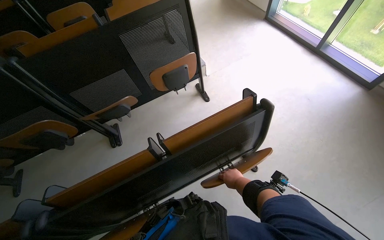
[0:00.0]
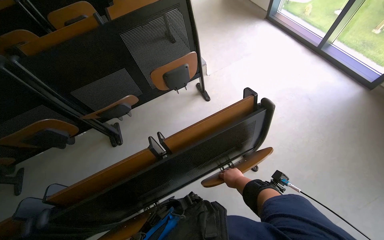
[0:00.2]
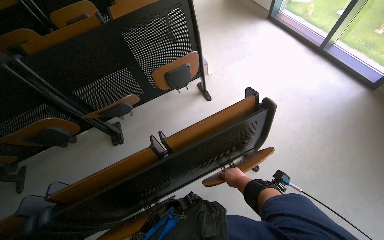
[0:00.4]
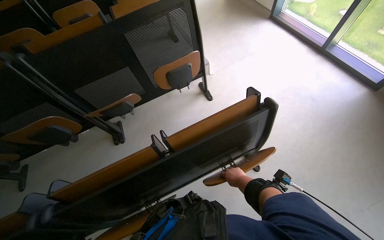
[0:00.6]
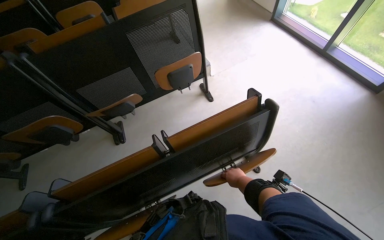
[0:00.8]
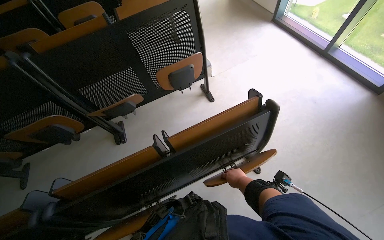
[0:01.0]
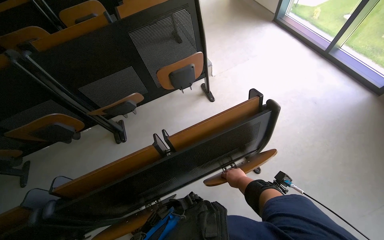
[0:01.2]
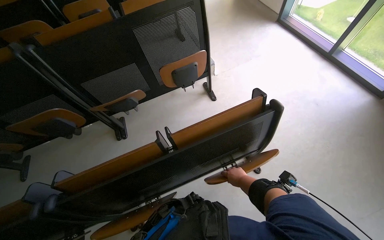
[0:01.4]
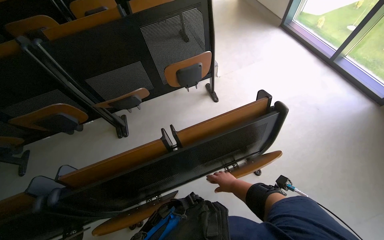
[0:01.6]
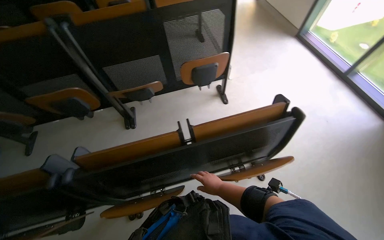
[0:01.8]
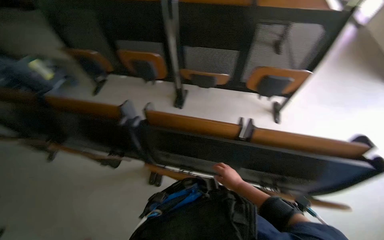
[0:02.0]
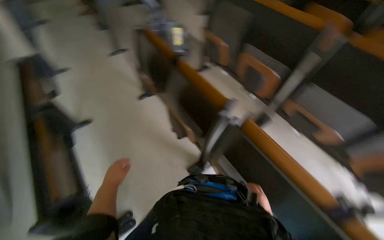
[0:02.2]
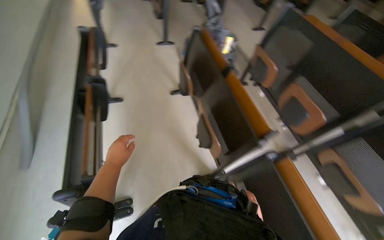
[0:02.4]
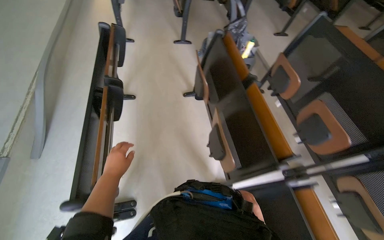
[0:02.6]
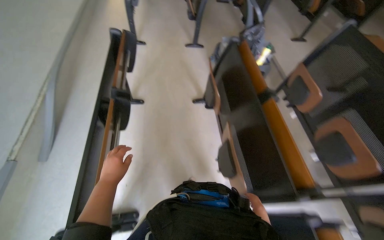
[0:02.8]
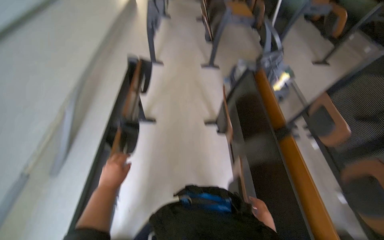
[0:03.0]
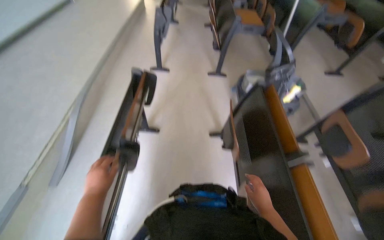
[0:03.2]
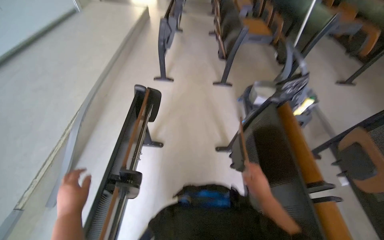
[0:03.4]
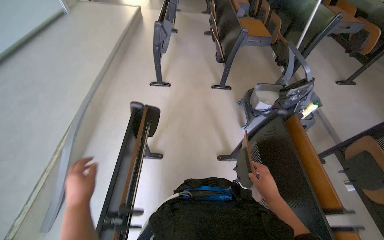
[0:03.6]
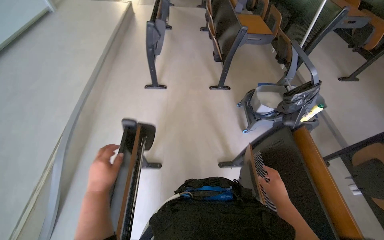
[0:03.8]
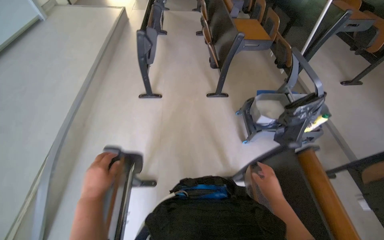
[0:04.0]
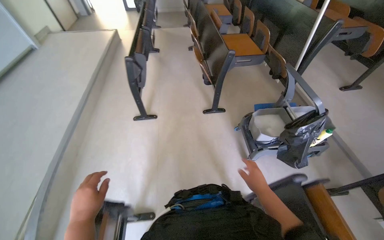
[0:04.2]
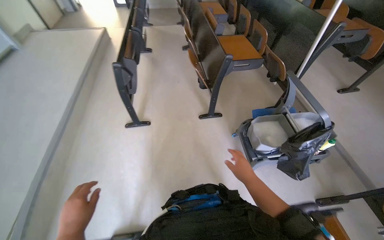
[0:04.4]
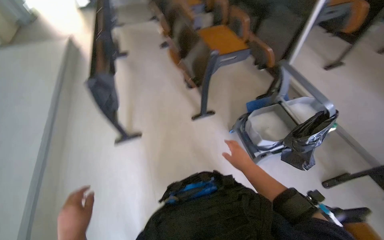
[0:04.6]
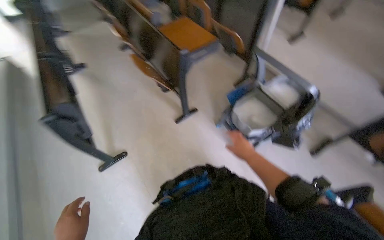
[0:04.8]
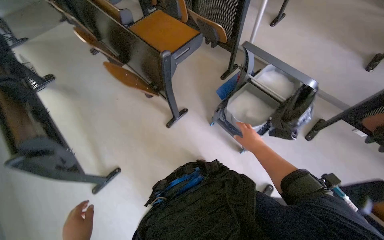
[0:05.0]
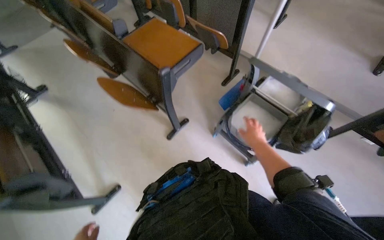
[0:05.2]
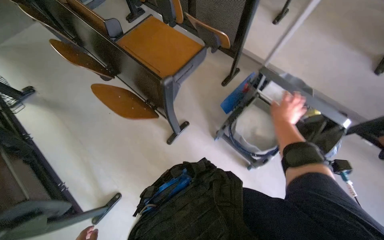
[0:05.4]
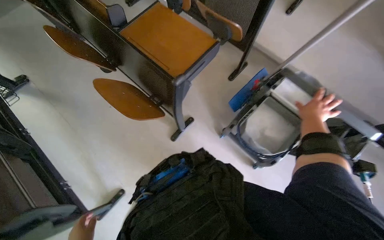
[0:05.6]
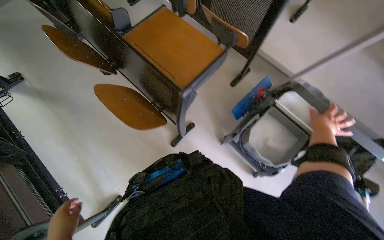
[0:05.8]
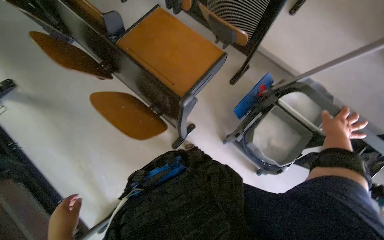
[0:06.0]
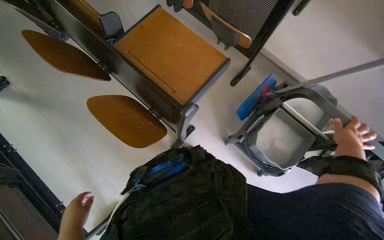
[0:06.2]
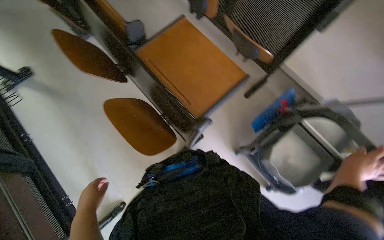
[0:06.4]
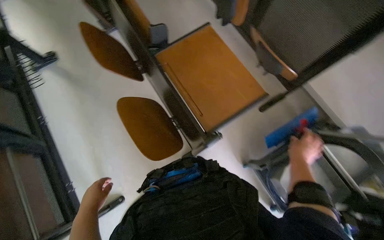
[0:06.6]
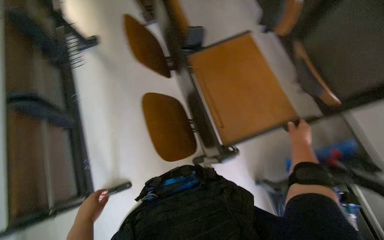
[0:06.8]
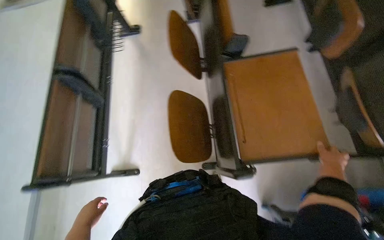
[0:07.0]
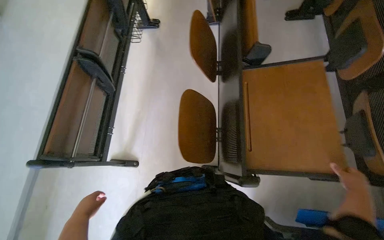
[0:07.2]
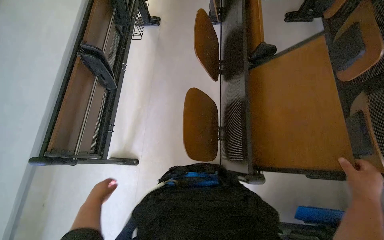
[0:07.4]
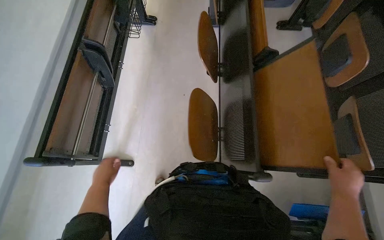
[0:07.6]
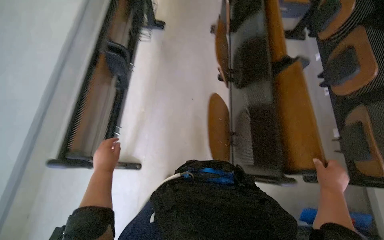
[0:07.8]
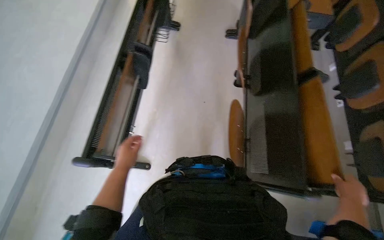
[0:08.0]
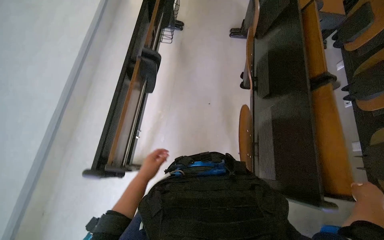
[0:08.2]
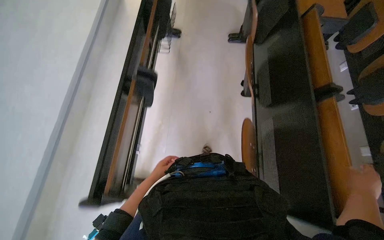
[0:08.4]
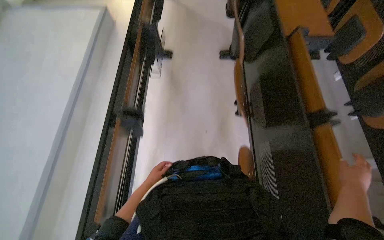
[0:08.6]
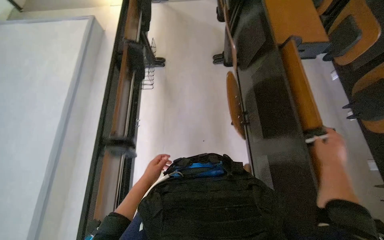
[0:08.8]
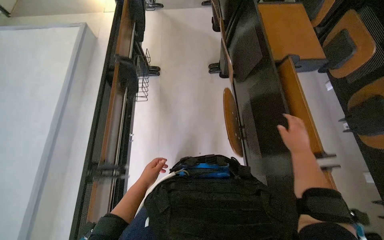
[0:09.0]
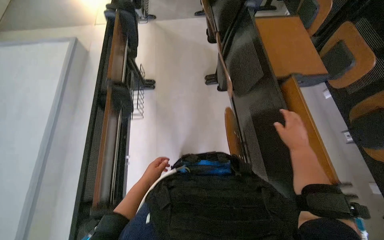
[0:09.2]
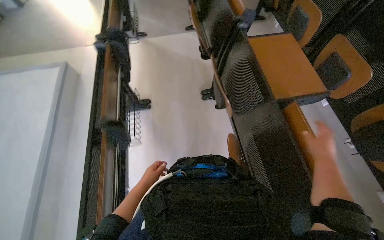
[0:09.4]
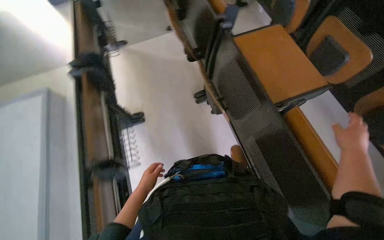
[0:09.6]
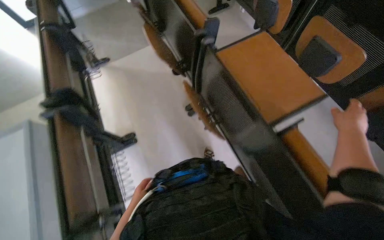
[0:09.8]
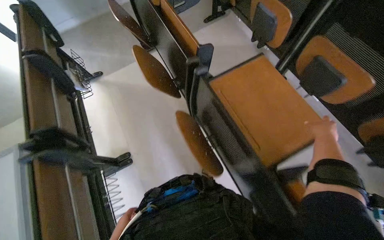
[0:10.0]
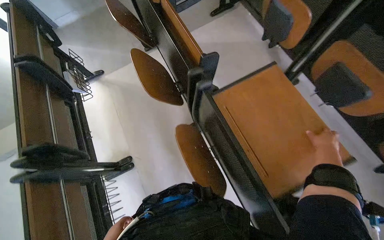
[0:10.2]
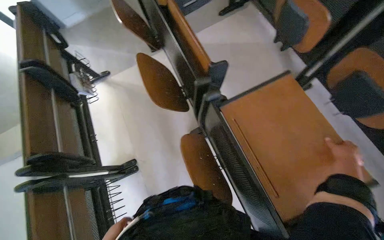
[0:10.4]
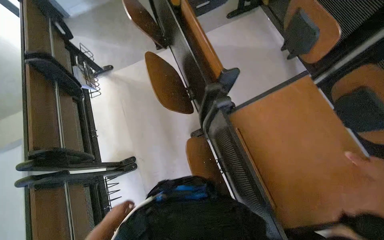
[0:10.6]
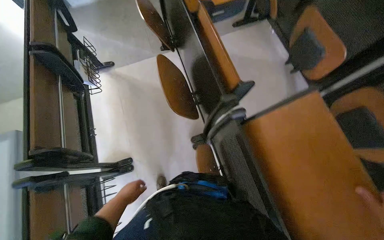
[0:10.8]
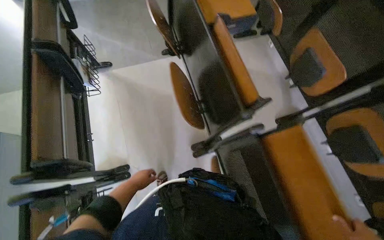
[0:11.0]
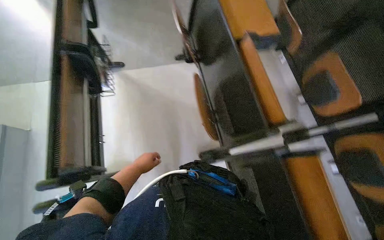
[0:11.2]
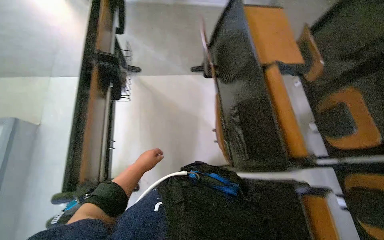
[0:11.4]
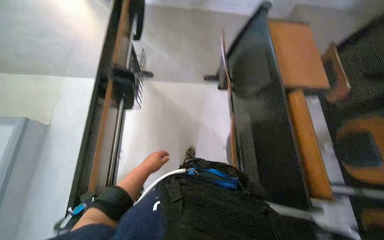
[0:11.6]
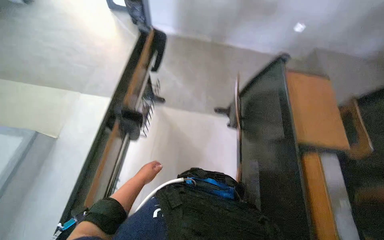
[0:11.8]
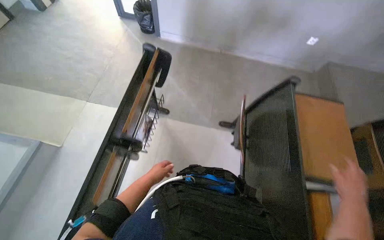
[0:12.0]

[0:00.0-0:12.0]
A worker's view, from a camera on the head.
Job: organizing items.
The whole recording: Organizing classroom desks. The worker adjusts and tidies the desks in the classroom, picking up a pen and placing it in the cart.
0:01.6 to 0:03.0: The camera travels about 70 cm. The head rotates approximately 90 degrees to the left.
0:03.0 to 0:04.4: The camera travels about 1 m.
0:04.4 to 0:06.0: The head travels roughly 1 m. The head turns to the right by approximately 40 degrees. The view tilts roughly 20 degrees downward.
0:06.0 to 0:07.6: The head turns to the left by roughly 50 degrees.
0:07.6 to 0:09.0: The camera is carried some 50 cm.
0:09.0 to 0:10.4: The wearer moves about 90 cm.
0:10.4 to 0:12.0: The wearer moves some 90 cm. The scene rotates clockwise by roughly 35 degrees.

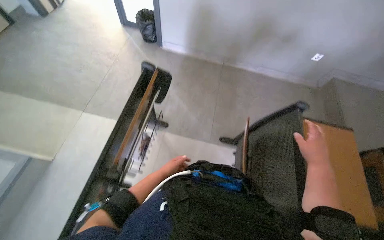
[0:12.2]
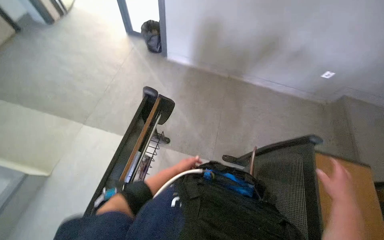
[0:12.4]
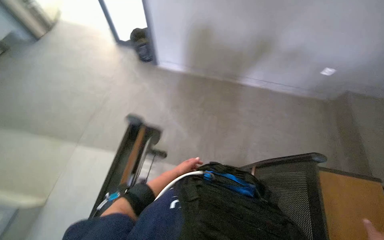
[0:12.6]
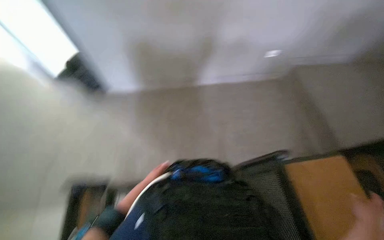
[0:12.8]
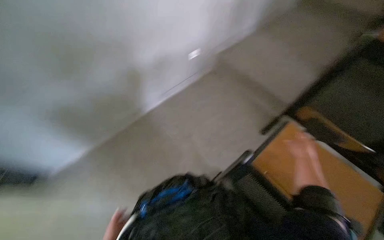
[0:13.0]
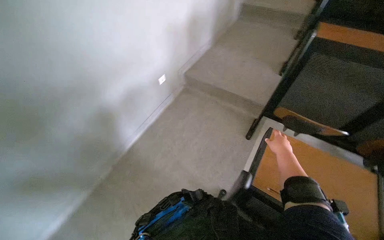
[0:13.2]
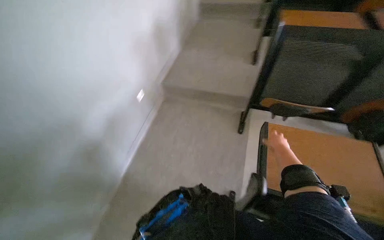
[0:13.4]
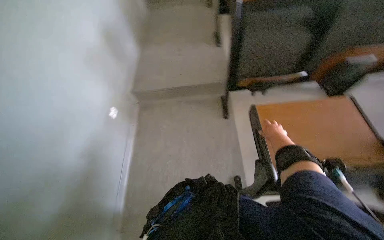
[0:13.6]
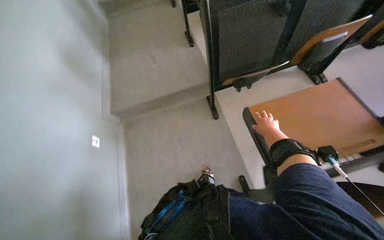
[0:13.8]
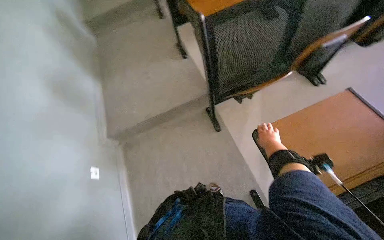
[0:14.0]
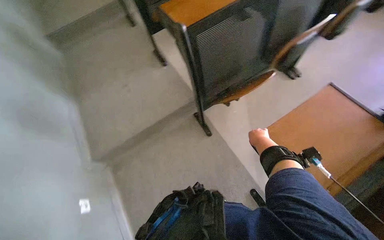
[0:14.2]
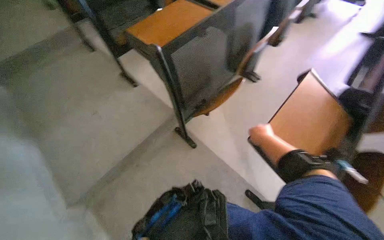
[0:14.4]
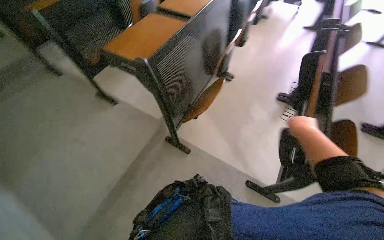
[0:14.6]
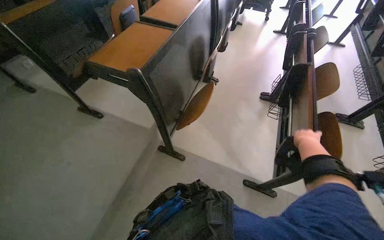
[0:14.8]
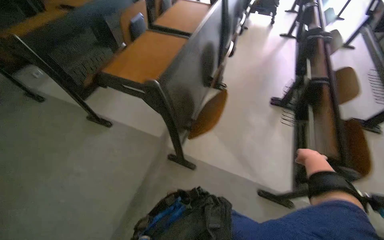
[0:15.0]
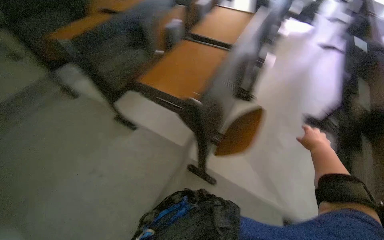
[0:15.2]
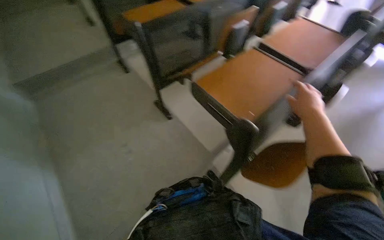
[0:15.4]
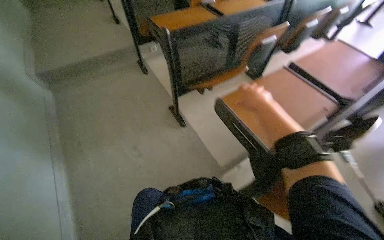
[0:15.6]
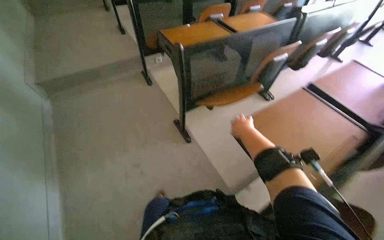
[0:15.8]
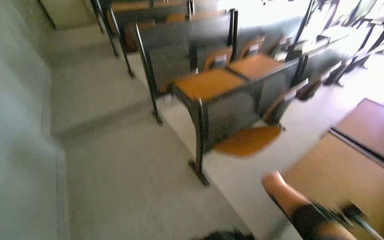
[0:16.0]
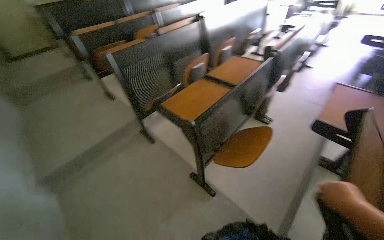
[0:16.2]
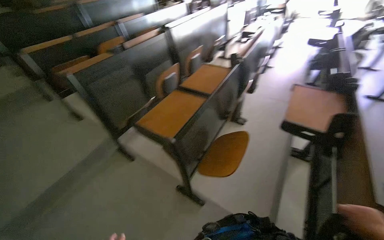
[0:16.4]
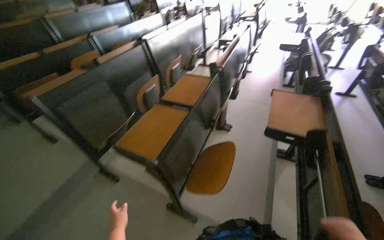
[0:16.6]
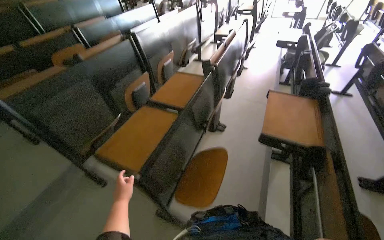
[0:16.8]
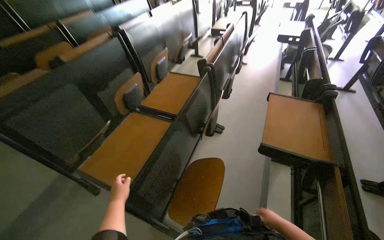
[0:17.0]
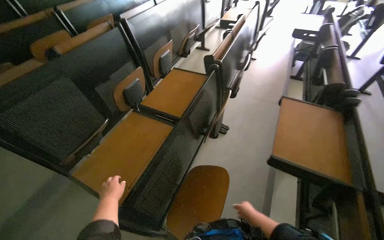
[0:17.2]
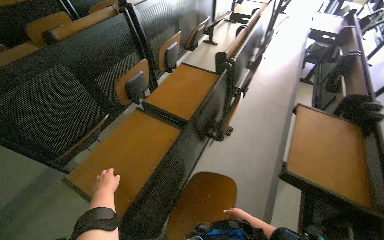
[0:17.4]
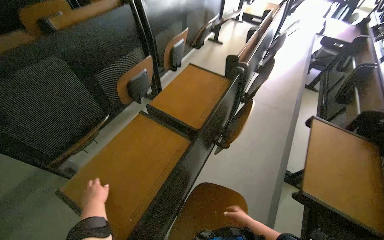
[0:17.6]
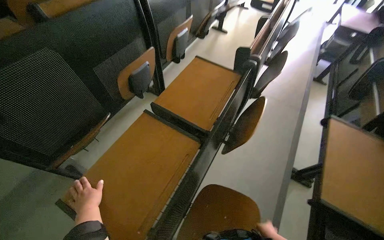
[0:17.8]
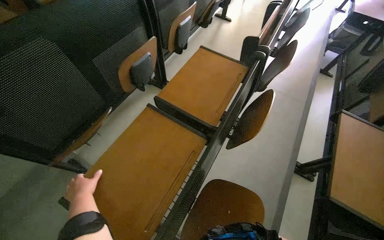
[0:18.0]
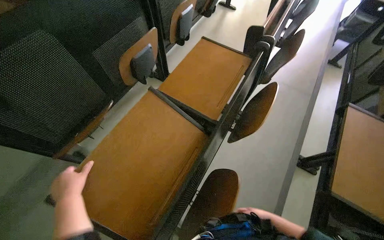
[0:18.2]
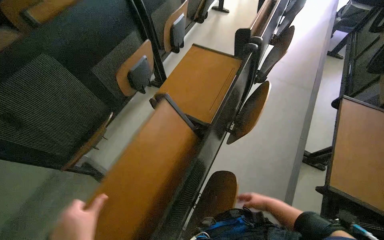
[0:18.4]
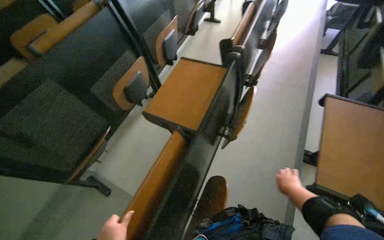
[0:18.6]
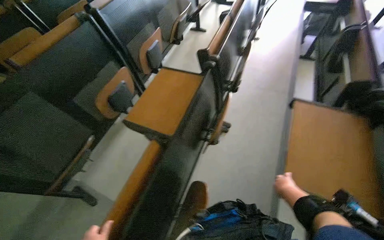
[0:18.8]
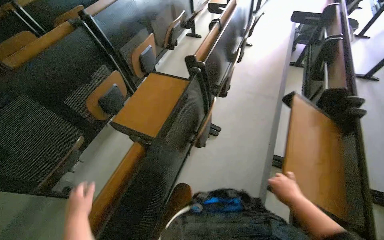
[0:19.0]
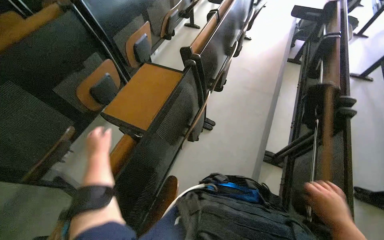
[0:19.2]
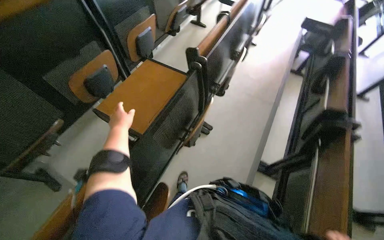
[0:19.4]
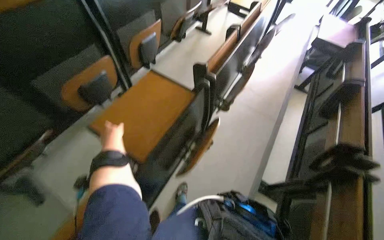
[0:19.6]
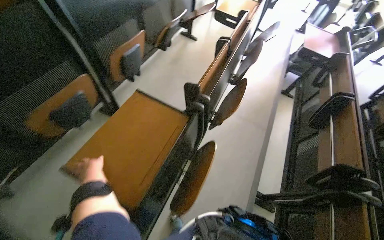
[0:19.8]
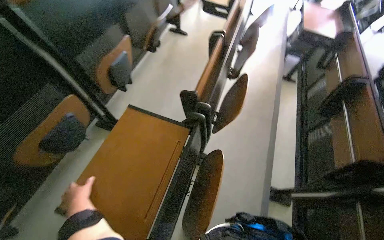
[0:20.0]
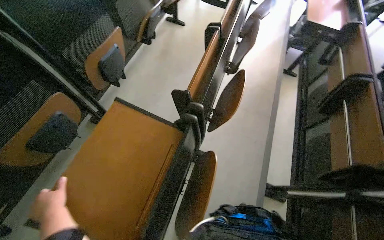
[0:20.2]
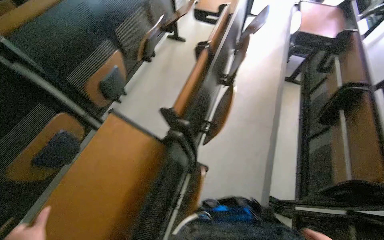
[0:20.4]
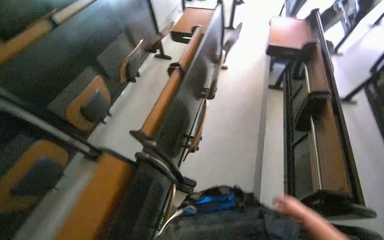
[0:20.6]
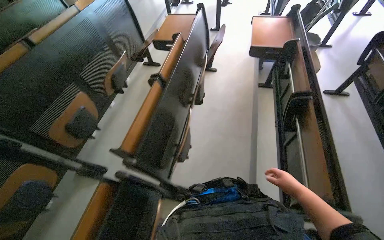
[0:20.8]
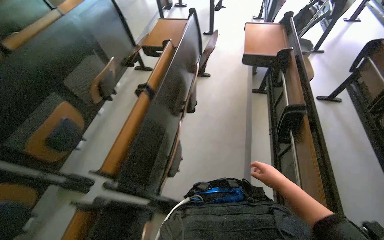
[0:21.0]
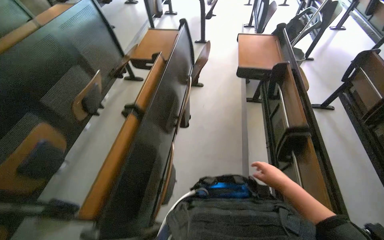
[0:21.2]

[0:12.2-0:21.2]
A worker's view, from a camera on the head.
Job: organizing items.
The whole recording: Organizing classroom desks. The worker adjusts and tidies the desks in the classroom, picking up a pen and placing it in the cart.
0:12.2 to 0:13.8: The camera travels about 60 cm. The wearer's head swings roughly 60 degrees to the right.
0:13.8 to 0:15.2: The wearer moves some 60 cm. The wearer looks about 45 degrees further to the right. The view tilts approximately 15 degrees upward.
0:15.2 to 0:16.6: The camera is carried approximately 70 cm. The camera pitches upward, by some 15 degrees.
0:16.6 to 0:18.2: The wearer moves approximately 60 cm. The wearer looks about 20 degrees further downward.
0:19.8 to 0:21.2: The wearer moves roughly 70 cm.
